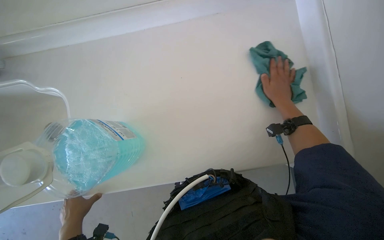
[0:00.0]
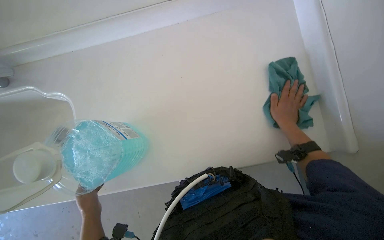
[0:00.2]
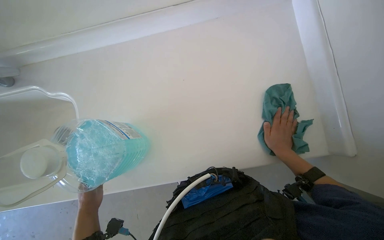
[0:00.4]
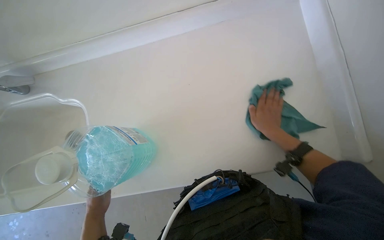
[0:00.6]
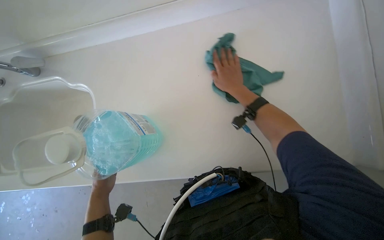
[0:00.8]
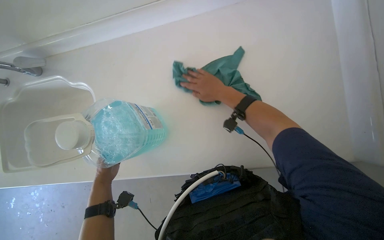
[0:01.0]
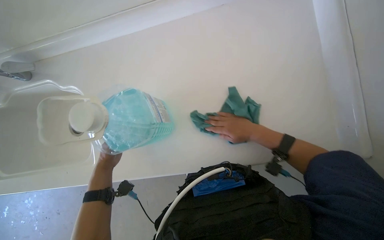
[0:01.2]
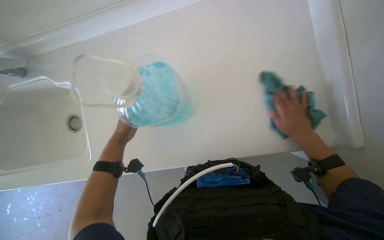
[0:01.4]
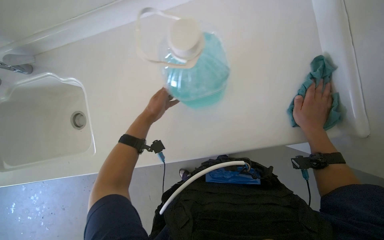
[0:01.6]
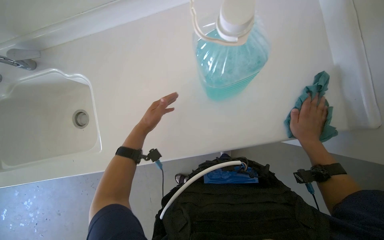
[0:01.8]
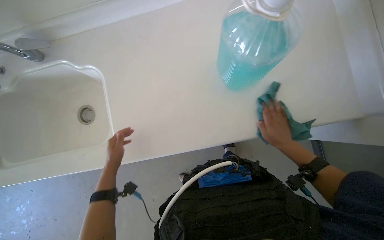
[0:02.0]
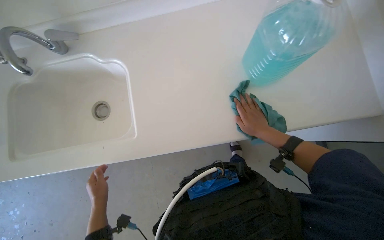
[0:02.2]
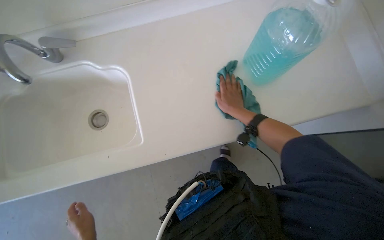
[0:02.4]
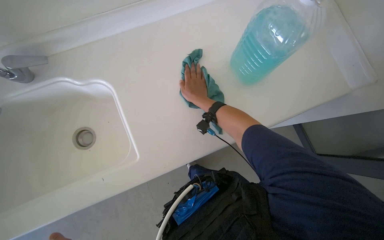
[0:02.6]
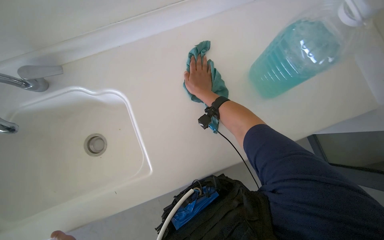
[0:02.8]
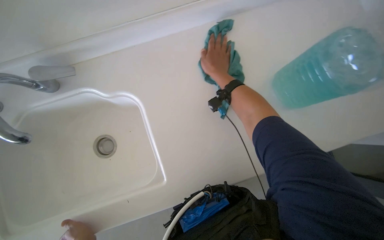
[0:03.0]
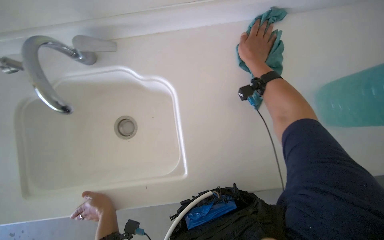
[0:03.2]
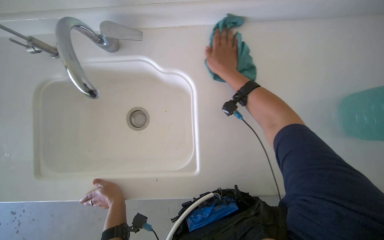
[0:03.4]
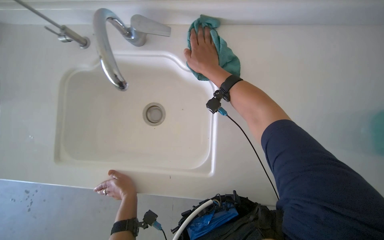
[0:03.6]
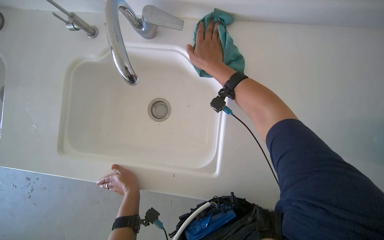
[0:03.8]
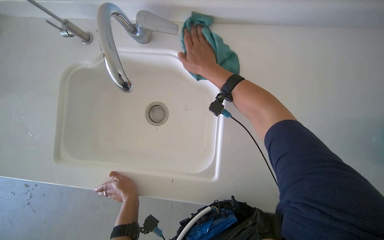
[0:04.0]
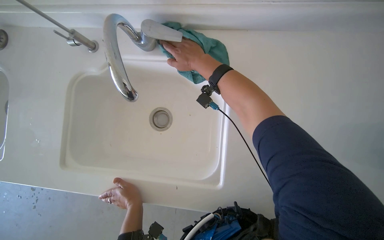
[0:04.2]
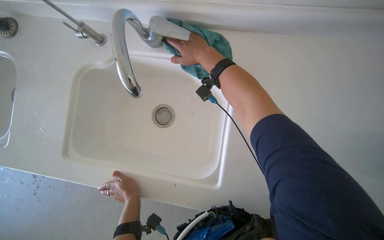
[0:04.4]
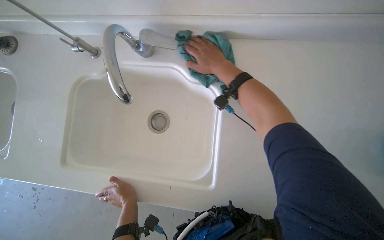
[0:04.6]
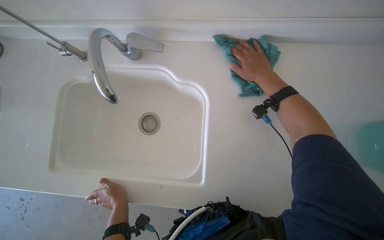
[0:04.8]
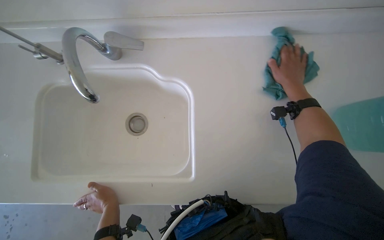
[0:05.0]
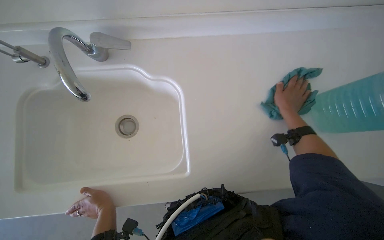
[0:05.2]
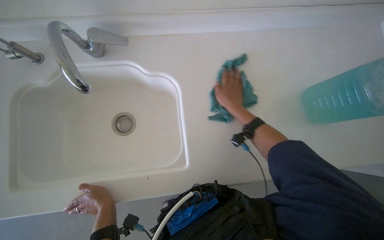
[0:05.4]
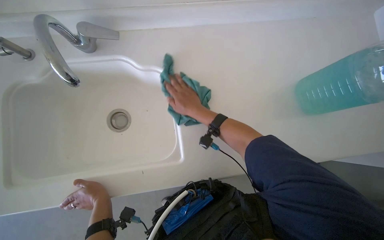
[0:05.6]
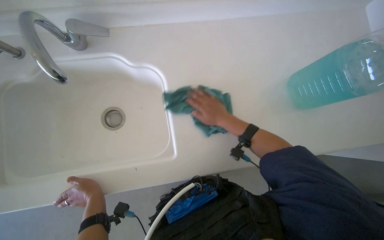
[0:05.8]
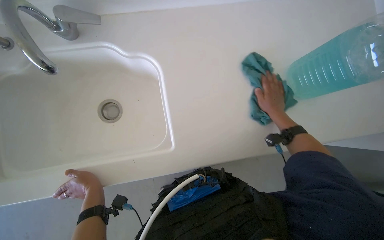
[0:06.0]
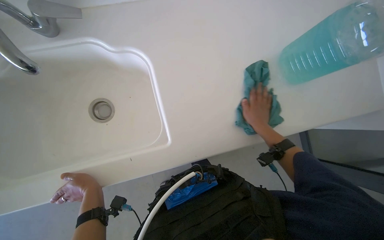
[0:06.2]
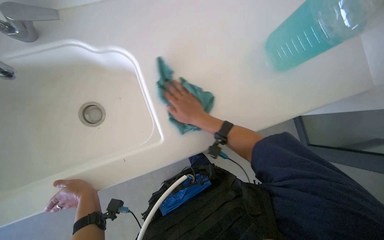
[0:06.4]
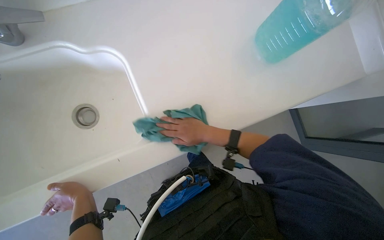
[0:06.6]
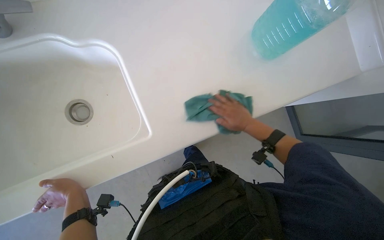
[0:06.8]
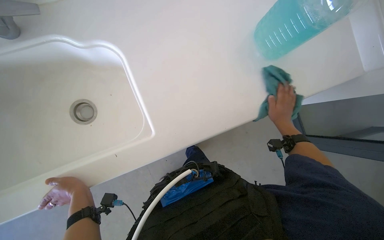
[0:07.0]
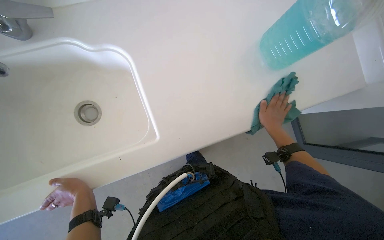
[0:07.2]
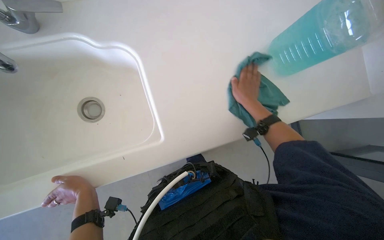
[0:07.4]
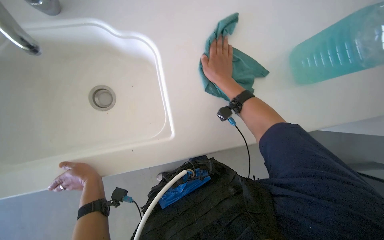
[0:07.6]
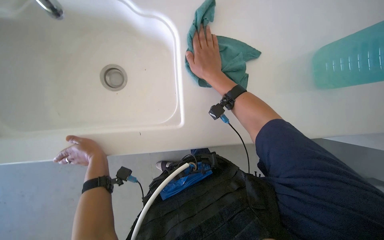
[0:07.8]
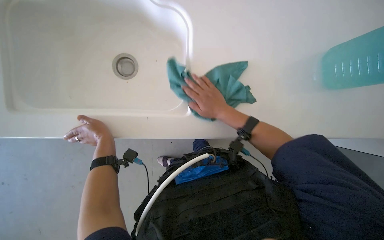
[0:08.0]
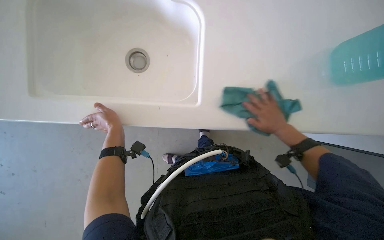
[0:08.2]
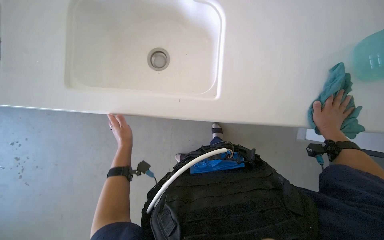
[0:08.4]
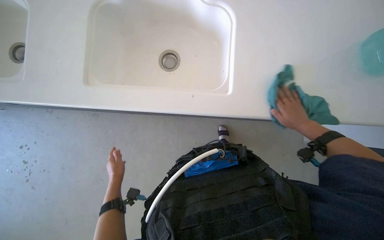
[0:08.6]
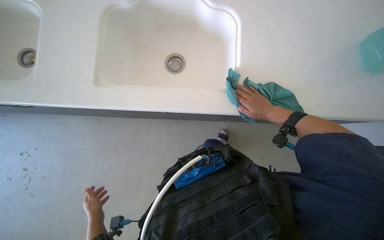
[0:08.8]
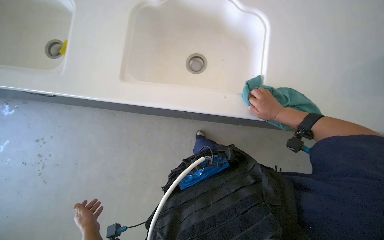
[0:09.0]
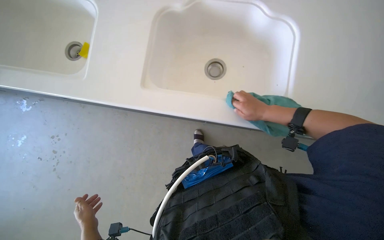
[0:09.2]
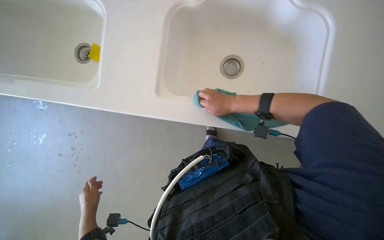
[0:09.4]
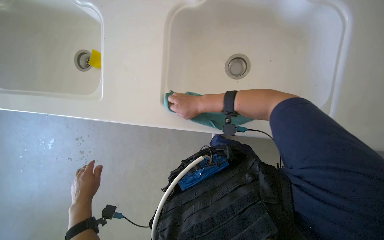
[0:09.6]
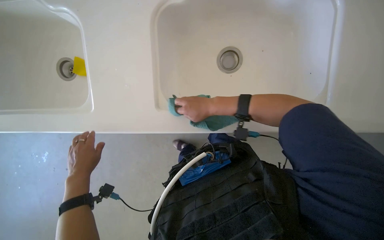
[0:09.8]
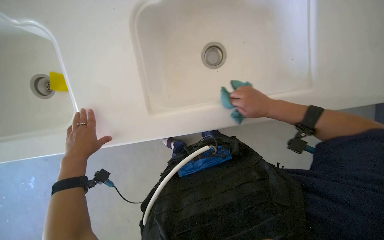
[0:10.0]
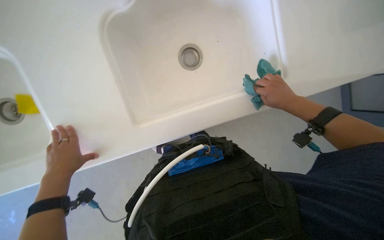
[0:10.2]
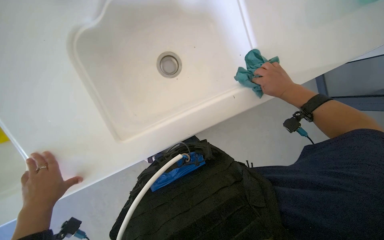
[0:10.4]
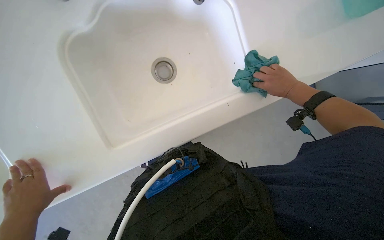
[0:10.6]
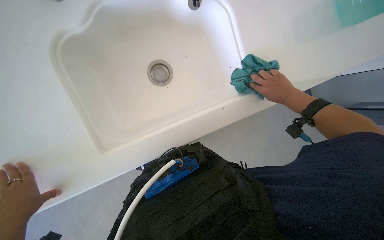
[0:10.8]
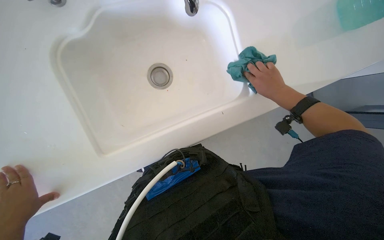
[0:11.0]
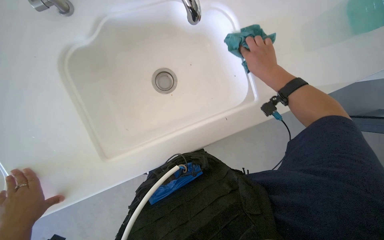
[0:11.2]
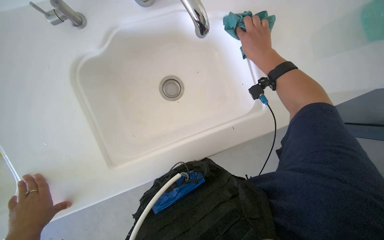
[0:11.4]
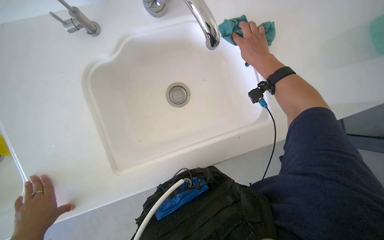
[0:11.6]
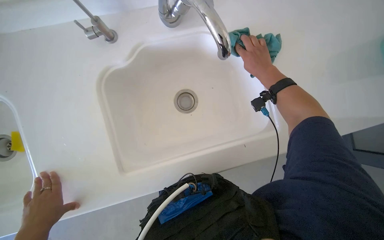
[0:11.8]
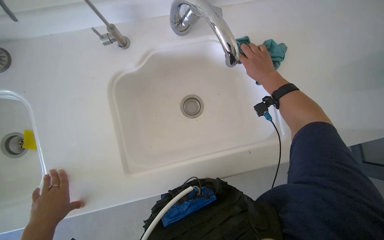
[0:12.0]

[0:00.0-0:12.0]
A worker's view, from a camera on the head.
Job: cleaning kitchen.
The whole recording: Wiping kitchen counter and sinks. The worker wipes the kitchen counter and around the sinks with a cloth.
0:00.0 to 0:01.6: The scene rotates clockwise by roughly 30 degrees.
0:01.6 to 0:03.0: The right hand heads to the left and up the picture, covering about 40 cm.
0:03.0 to 0:04.4: The scene turns approximately 25 degrees clockwise in the picture.
0:04.4 to 0:06.0: The head rotates approximately 20 degrees to the right. The right hand goes left and right, some 30 cm each way, reversing 2 times.
0:06.0 to 0:07.6: The right hand goes left and right, about 25 cm each way, reversing 2 times.
0:07.6 to 0:09.0: The left hand is displaced down the picture by about 20 cm; the right hand shifts roughly 25 cm to the right, farther from the camera and down the picture.
0:09.0 to 0:10.4: The left hand goes some 25 cm up the picture and nearer to the camera; the right hand goes to the left and returns, about 30 cm each way.
0:10.4 to 0:12.0: The camera pitches upward, by approximately 15 degrees. The right hand is displaced to the left by about 15 cm.

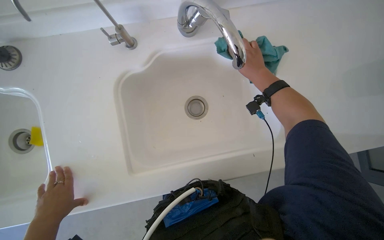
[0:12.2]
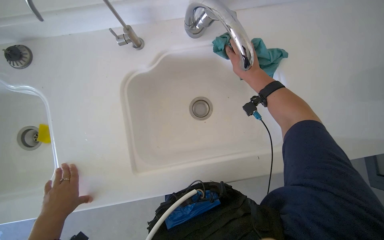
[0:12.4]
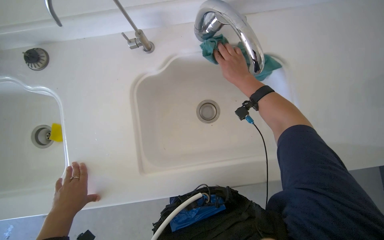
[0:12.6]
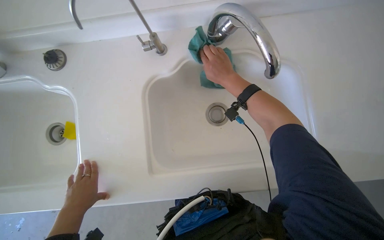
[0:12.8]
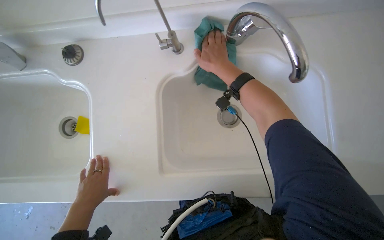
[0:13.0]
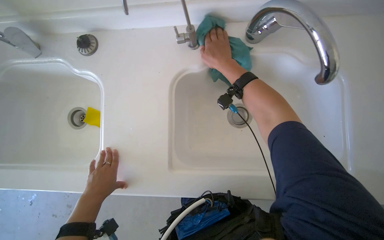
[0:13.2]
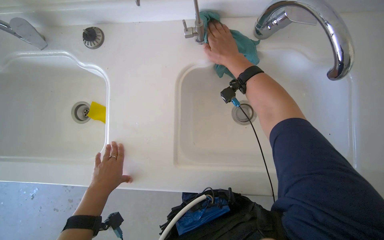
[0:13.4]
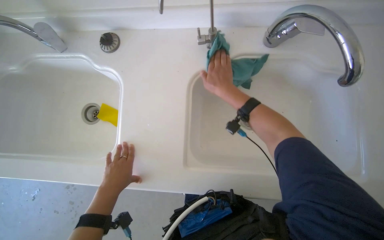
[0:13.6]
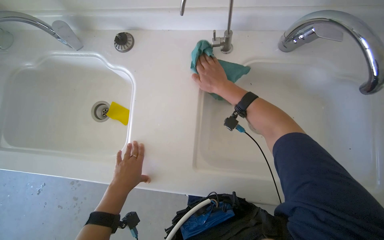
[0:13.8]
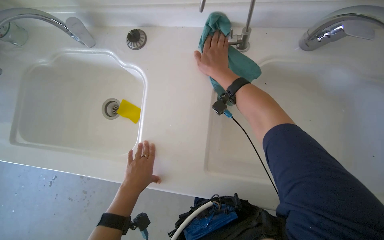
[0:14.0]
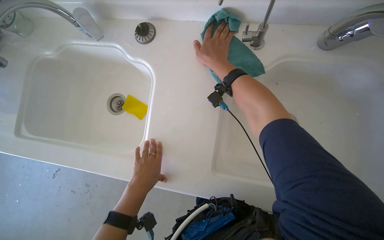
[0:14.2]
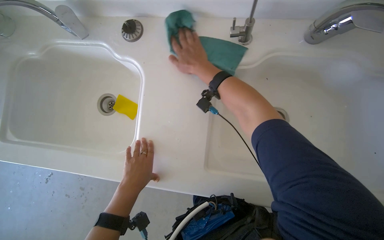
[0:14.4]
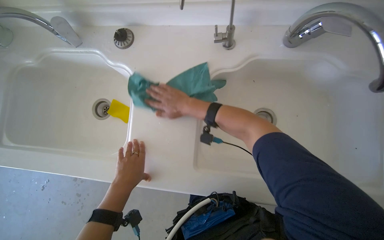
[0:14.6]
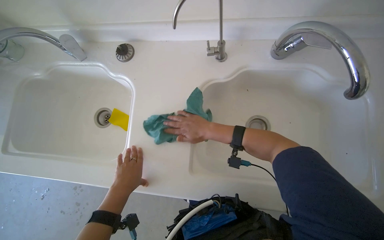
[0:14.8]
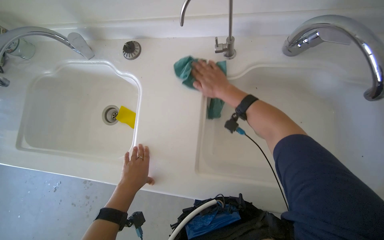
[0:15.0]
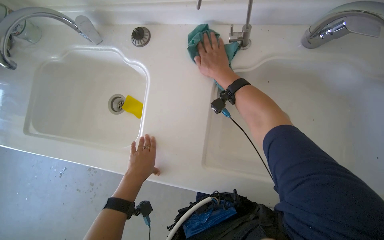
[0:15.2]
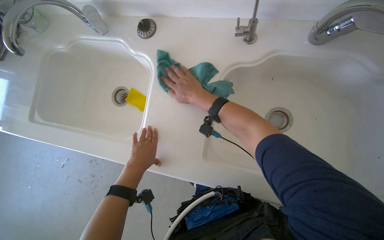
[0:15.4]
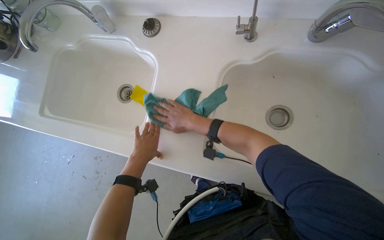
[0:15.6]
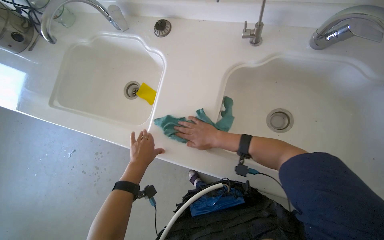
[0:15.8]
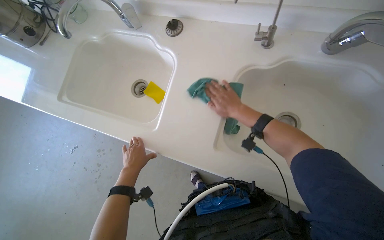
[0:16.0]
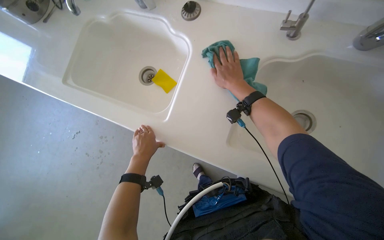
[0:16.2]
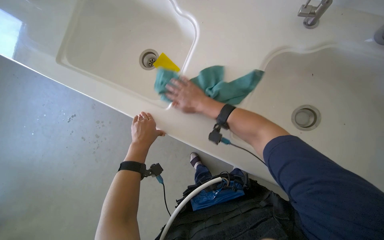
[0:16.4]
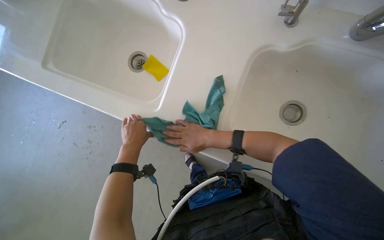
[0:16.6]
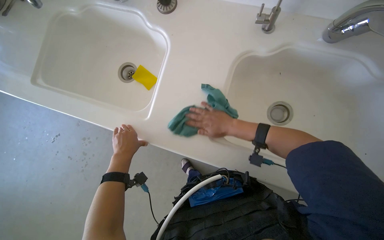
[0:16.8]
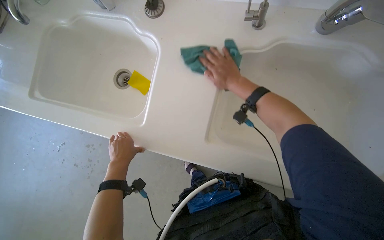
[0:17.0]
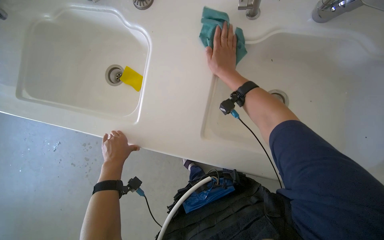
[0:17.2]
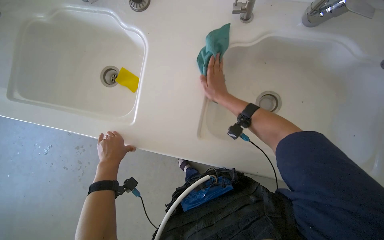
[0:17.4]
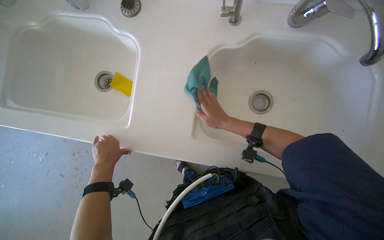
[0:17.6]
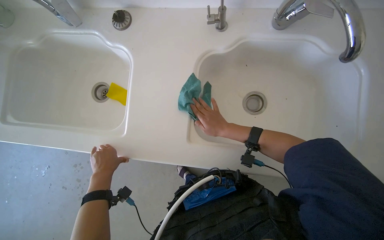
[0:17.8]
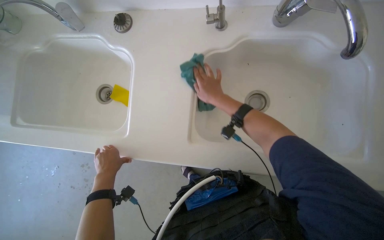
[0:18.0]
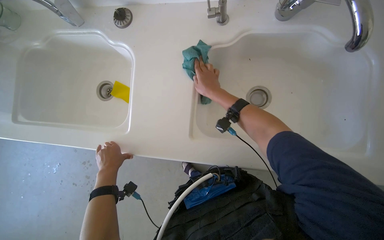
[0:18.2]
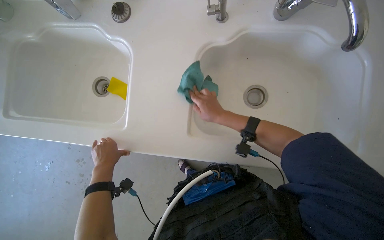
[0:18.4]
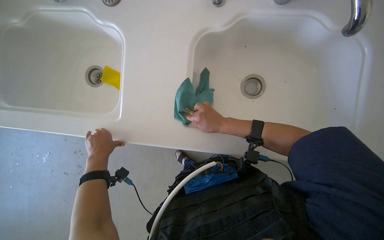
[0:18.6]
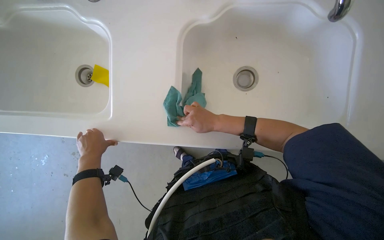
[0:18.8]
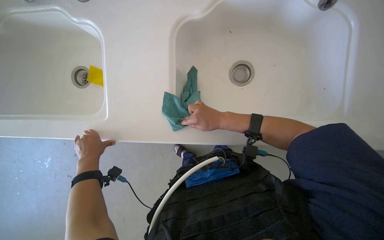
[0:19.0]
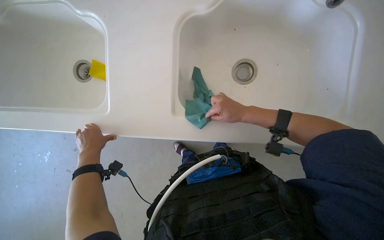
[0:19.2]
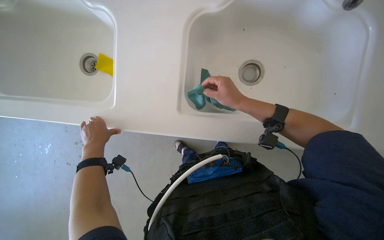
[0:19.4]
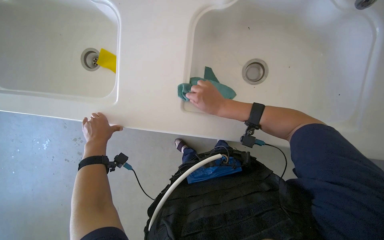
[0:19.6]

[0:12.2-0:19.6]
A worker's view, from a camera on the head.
Job: cleaning kitchen.
The whole recording: Wiping kitchen counter and sinks. The worker wipes the kitchen counter and around the sinks with a cloth.
0:12.2 to 0:13.6: The right hand moves to the left, about 35 cm.
0:13.6 to 0:15.2: The right hand goes up and down the picture, some 20 cm each way, reversing 2 times.
0:15.2 to 0:16.6: The left hand travels to the left and farther from the camera by about 15 cm, while the right hand goes up and down the picture, some 20 cm each way, reversing 2 times.
0:16.6 to 0:18.2: The right hand moves up and down the picture over roughly 20 cm, changing direction 2 times.
